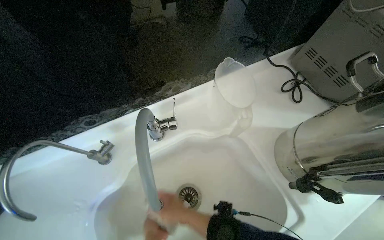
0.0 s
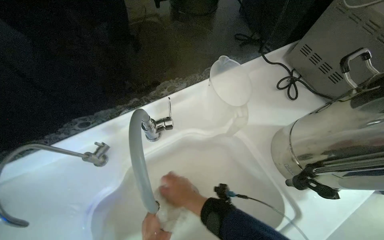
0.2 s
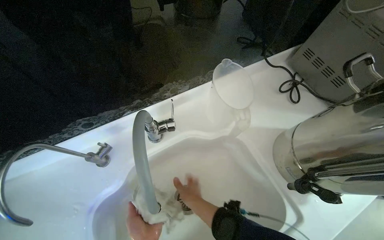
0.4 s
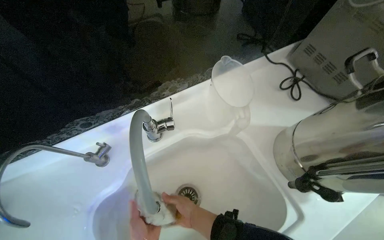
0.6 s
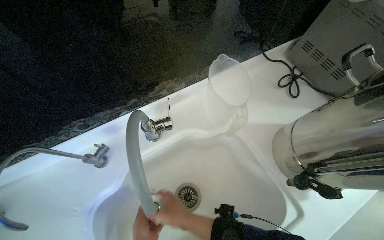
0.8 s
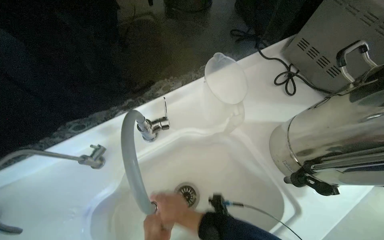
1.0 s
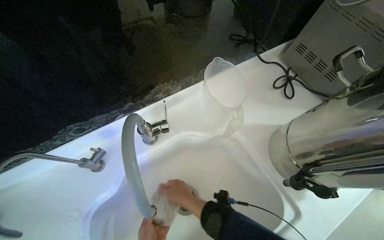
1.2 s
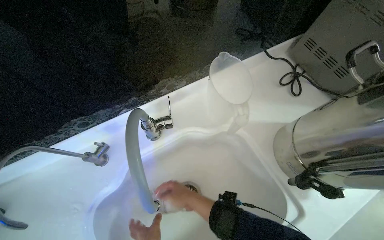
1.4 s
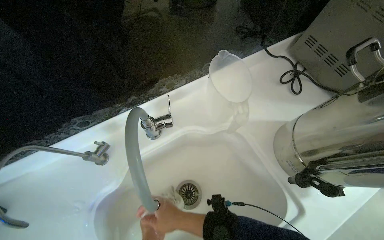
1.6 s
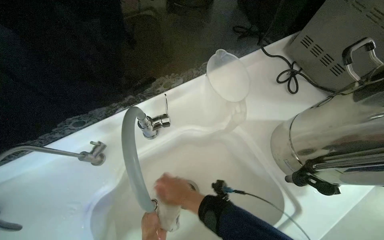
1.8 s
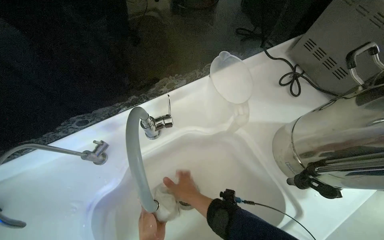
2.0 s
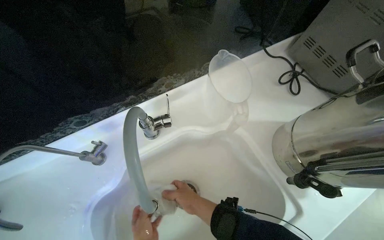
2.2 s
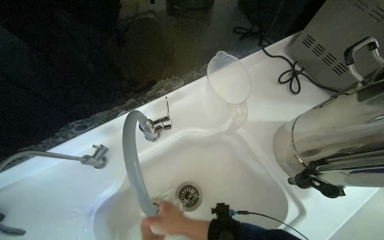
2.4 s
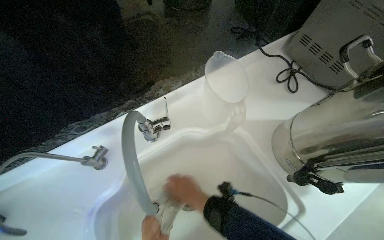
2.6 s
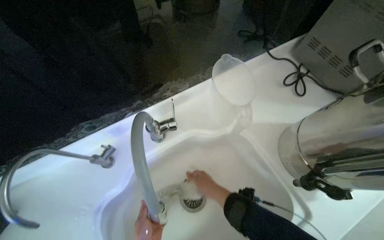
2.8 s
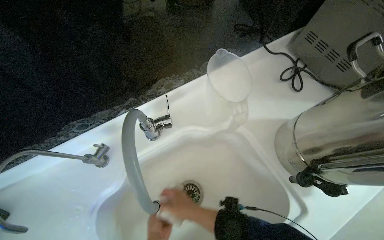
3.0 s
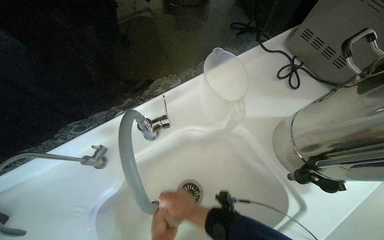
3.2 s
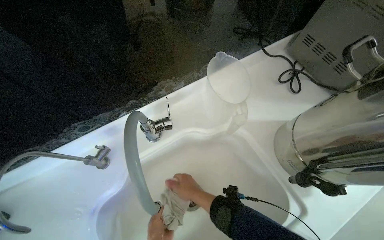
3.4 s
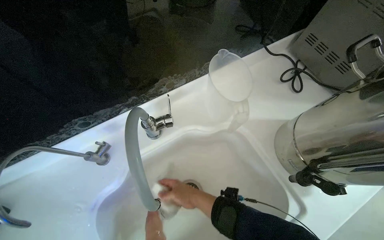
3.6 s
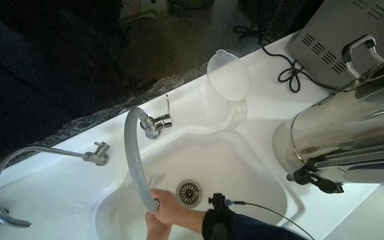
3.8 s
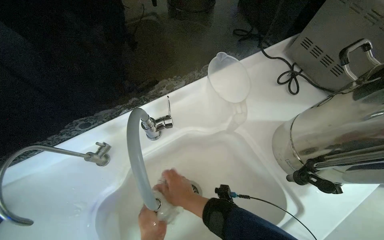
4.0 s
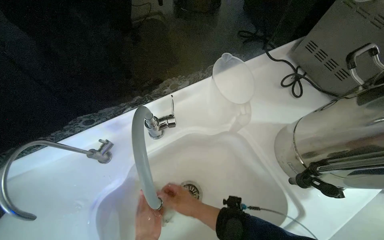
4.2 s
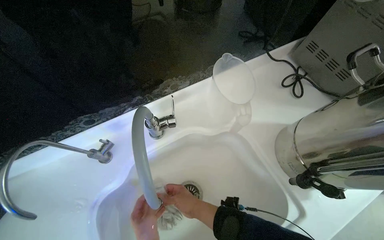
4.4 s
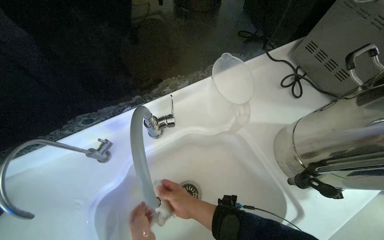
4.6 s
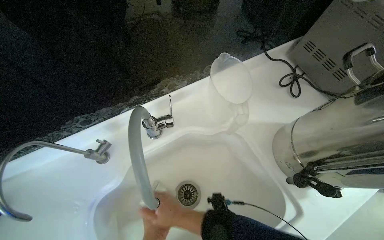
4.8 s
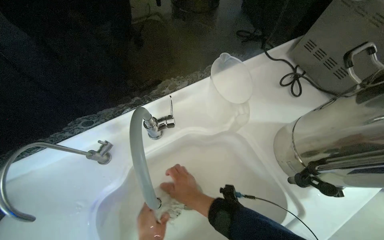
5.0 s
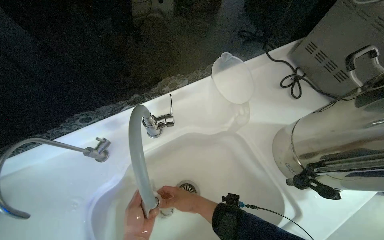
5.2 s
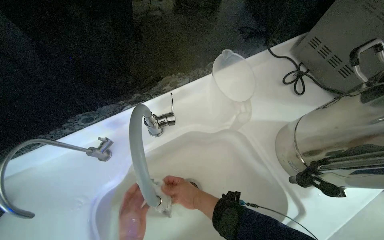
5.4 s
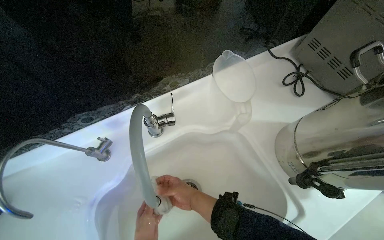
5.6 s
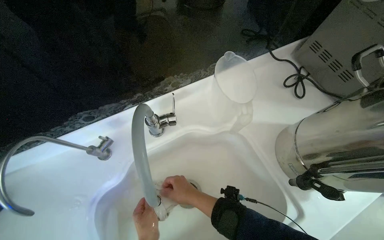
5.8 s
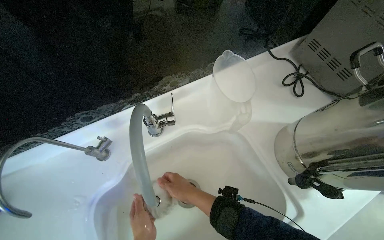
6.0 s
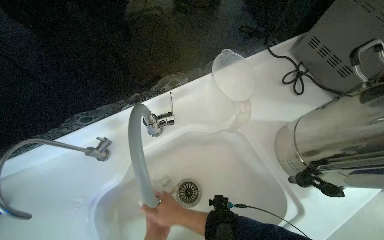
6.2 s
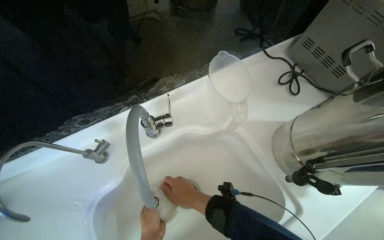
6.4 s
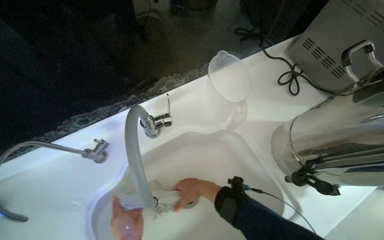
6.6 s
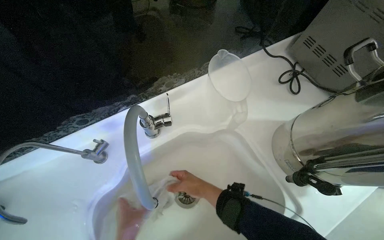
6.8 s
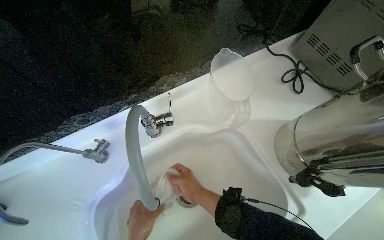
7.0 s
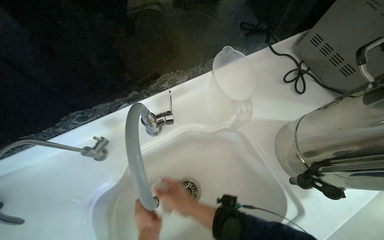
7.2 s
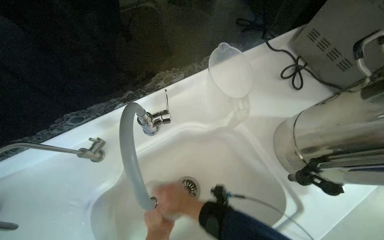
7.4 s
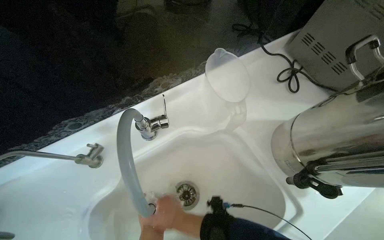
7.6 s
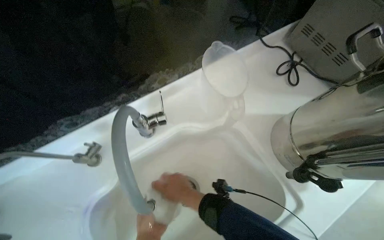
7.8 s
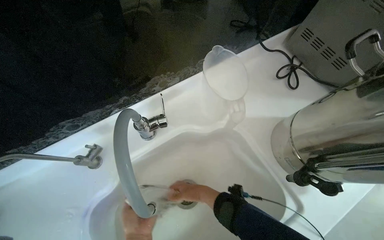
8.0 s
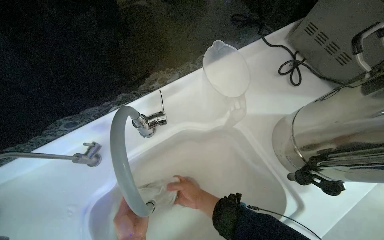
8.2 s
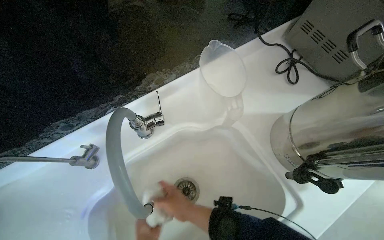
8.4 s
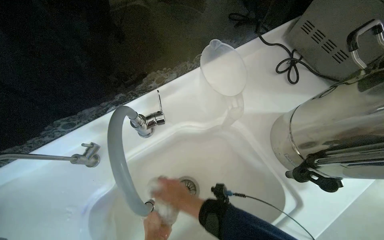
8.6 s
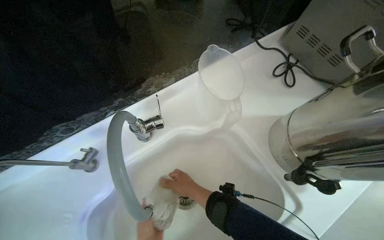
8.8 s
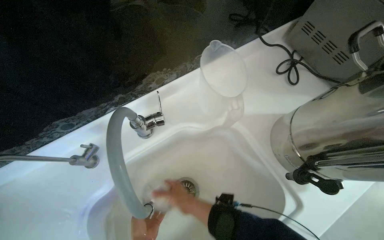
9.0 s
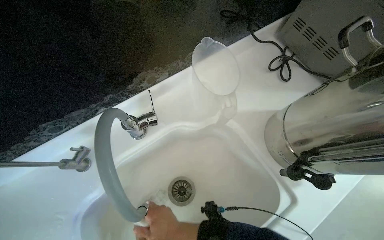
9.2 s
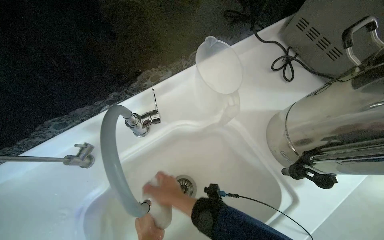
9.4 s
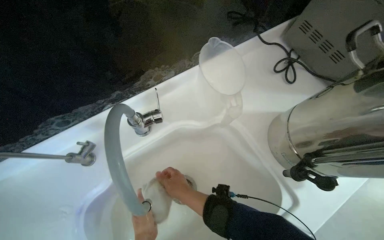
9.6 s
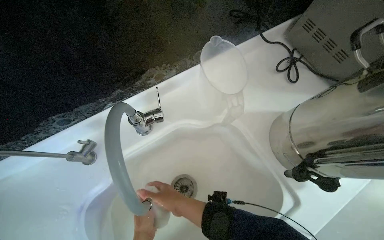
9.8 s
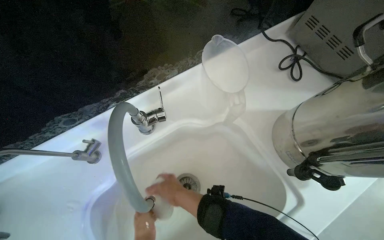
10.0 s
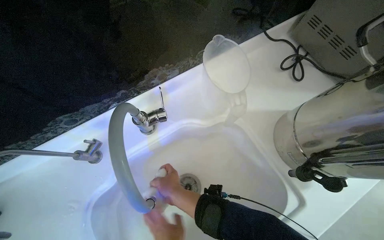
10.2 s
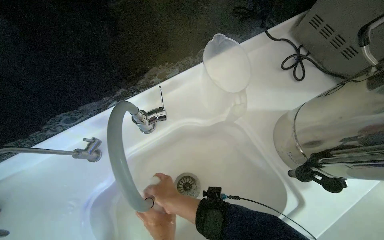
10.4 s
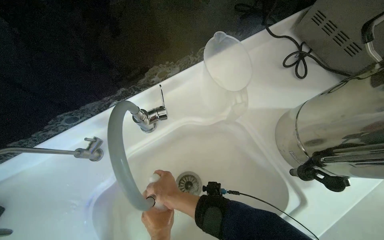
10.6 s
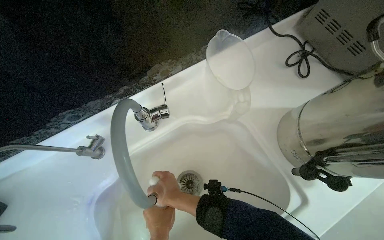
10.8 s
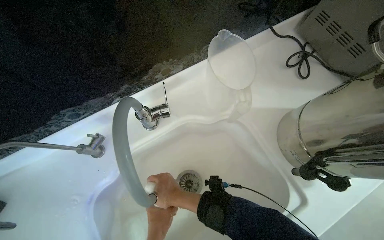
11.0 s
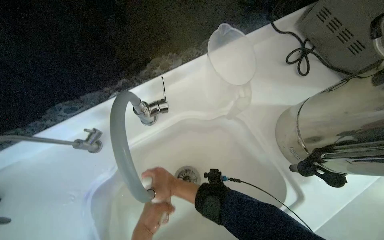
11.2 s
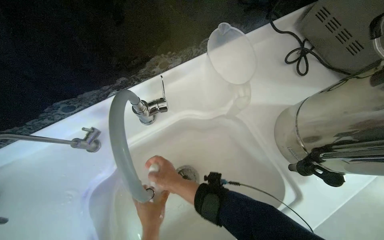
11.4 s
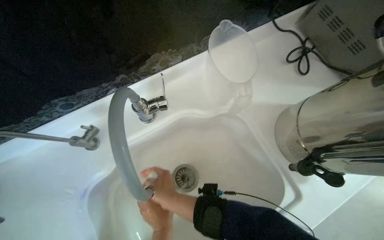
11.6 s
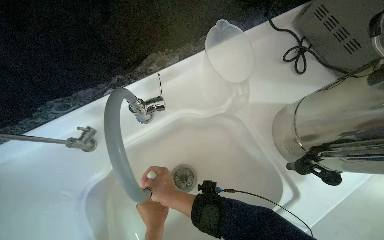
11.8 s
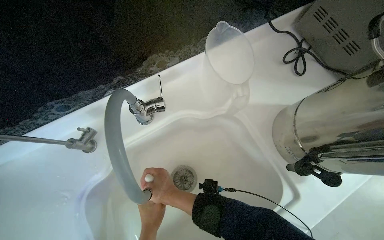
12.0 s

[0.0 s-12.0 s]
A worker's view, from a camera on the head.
Job: preparing cleaning supplies.
The whole recording: Rinsing cleaning cloth. The worker rinses and wrings out a white cleaning cloth in the sink.
6.0 to 7.6 s: The right hand moves nearer and farther over approximately 15 cm, changing direction 2 times.
7.6 to 9.0 s: The right hand goes nearer and farther, some 10 cm each way, reversing 2 times.
10.4 to 12.0 s: The left hand moves left and right over roughly 5 cm, changing direction 2 times.

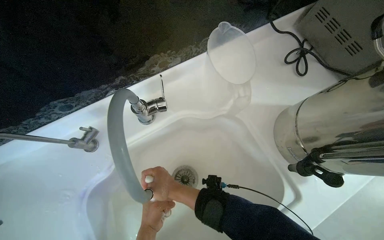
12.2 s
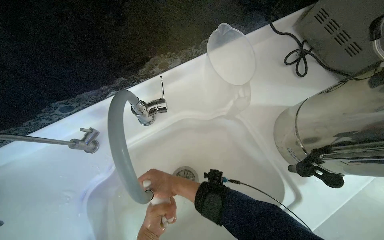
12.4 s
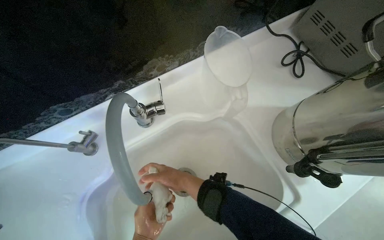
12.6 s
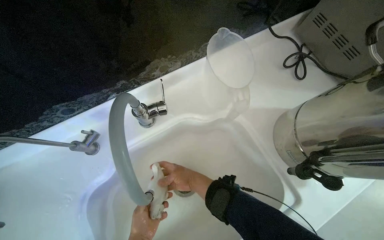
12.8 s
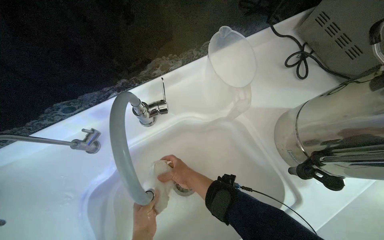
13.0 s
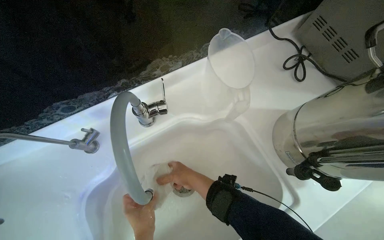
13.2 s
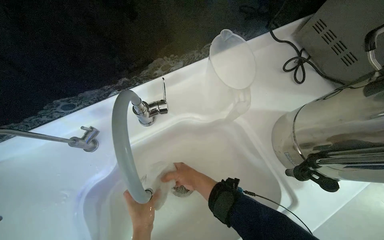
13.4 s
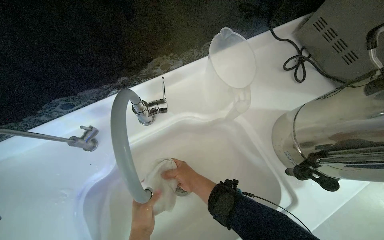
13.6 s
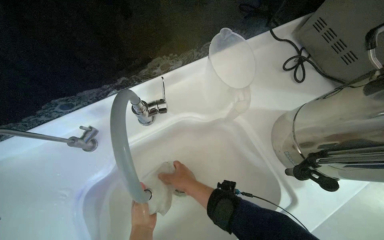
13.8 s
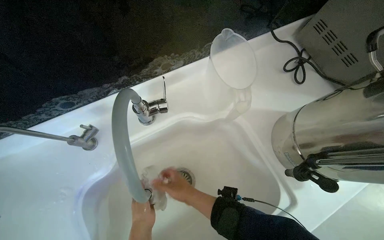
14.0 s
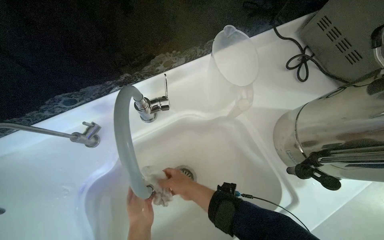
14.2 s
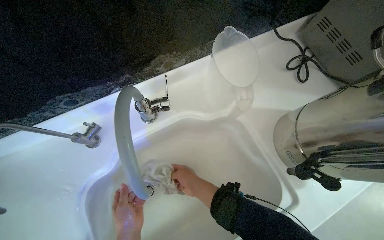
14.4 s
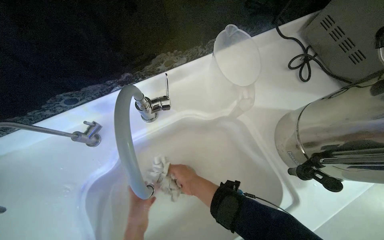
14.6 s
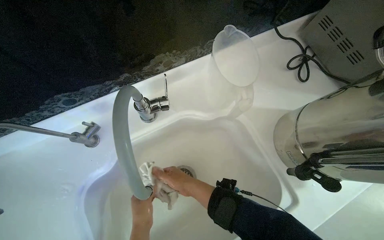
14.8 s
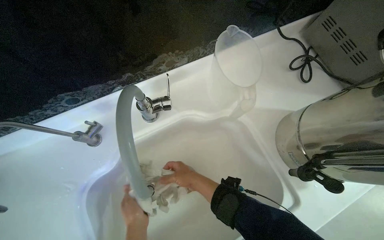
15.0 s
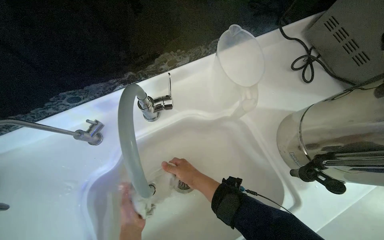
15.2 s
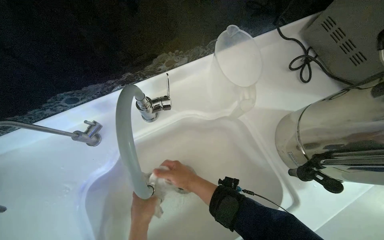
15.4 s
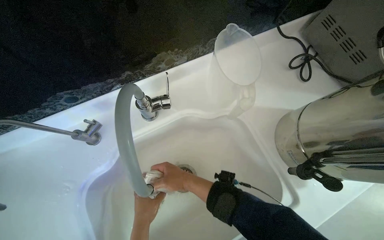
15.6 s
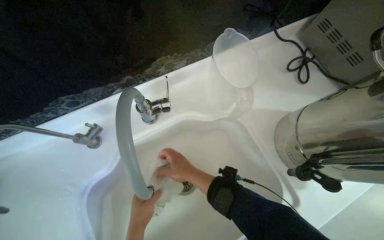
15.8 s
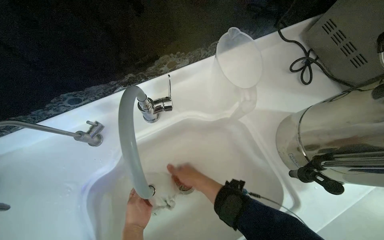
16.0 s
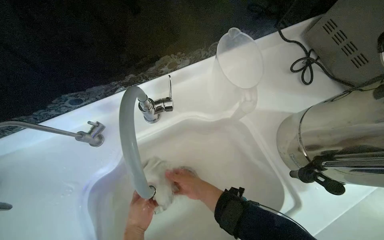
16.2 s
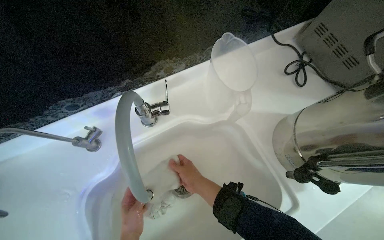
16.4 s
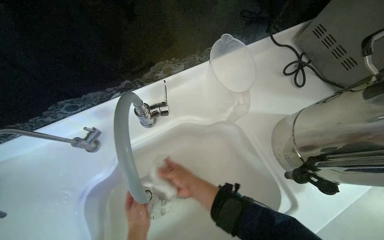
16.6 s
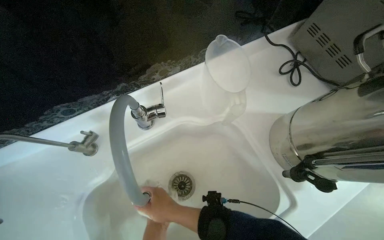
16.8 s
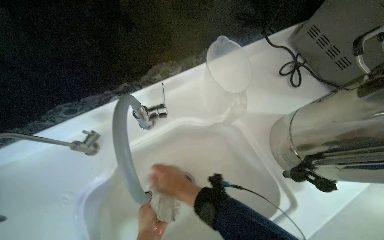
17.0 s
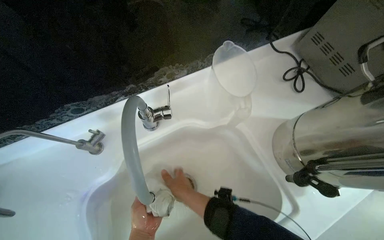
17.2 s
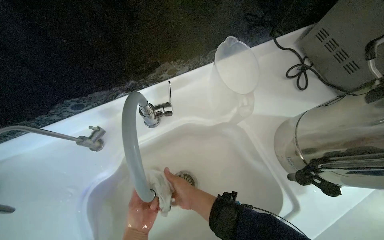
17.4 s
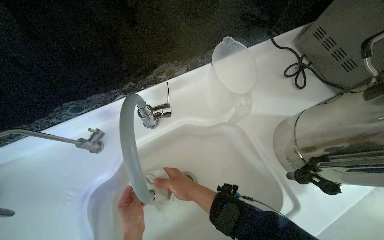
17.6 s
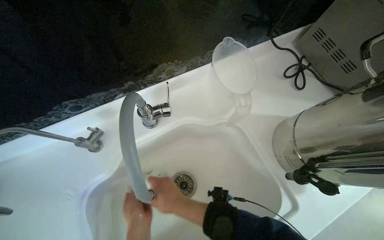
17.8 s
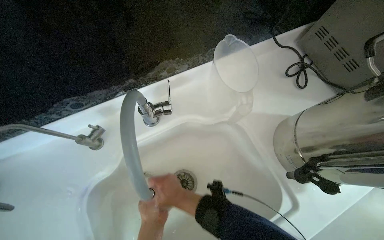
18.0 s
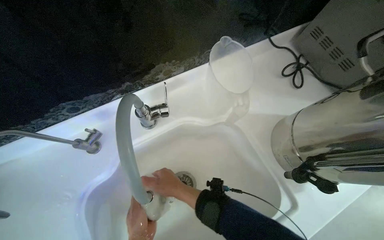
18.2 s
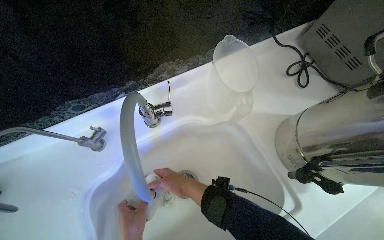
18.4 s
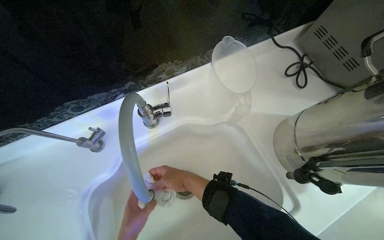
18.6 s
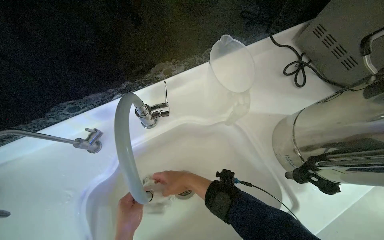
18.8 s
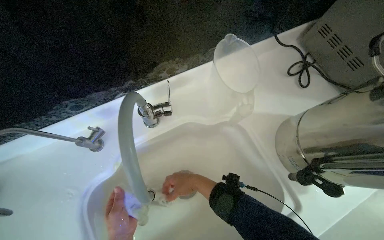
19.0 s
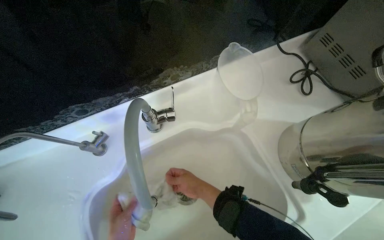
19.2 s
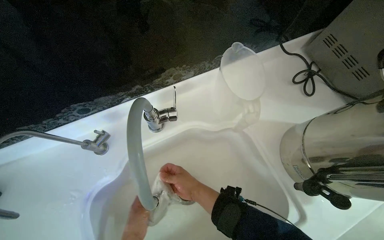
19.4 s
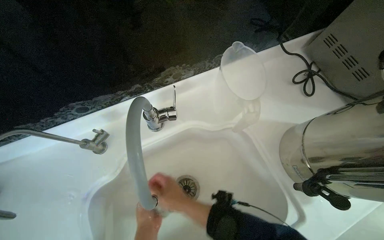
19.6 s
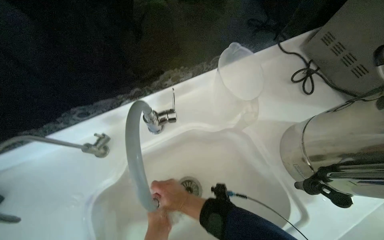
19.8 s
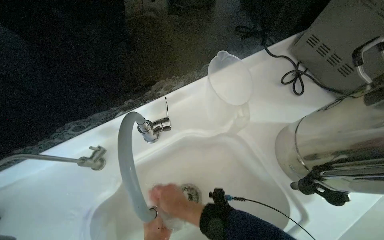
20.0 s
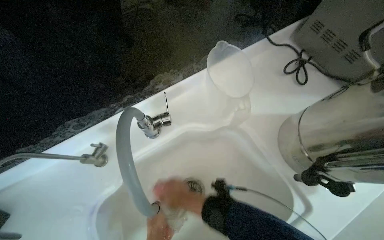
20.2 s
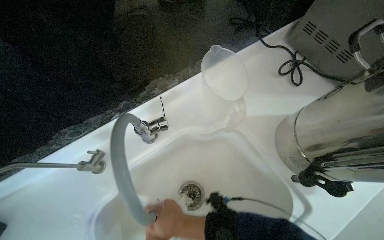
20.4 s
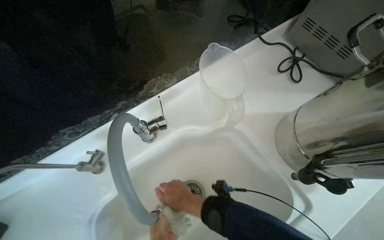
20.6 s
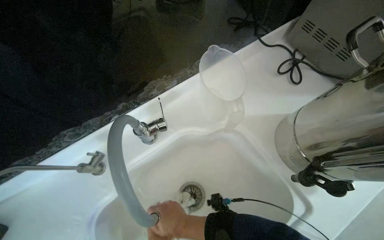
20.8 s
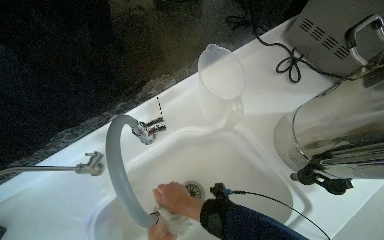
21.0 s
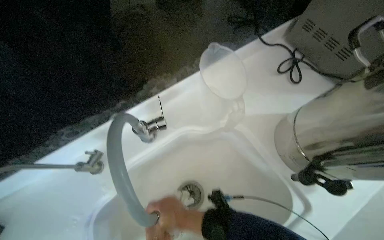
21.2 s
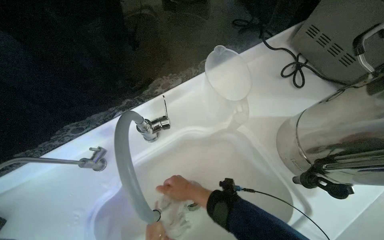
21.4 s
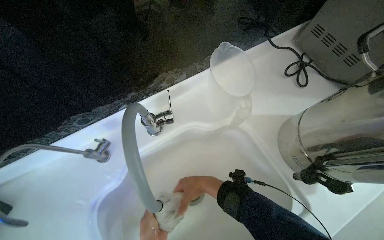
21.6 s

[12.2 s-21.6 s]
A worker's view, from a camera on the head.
Job: preparing cleaning supplies.
The whole recording: Rinsing cleaning cloth. The worker rinses and wrings out a white cleaning cloth in the sink.
12.2 to 13.8 s: The left hand heads nearer to the camera, covering about 10 cm.
13.8 to 15.4 s: The hands stay close to where they were, moving slightly.
17.0 to 18.4 s: The hands work in one place, with small movements.
